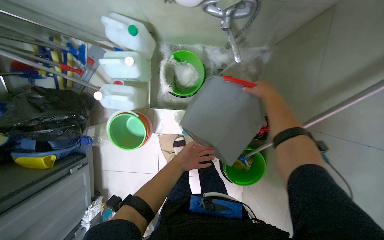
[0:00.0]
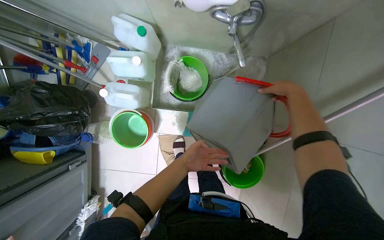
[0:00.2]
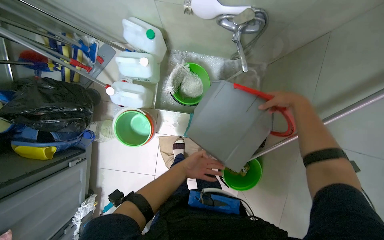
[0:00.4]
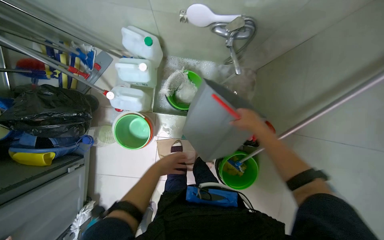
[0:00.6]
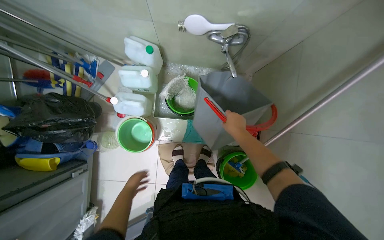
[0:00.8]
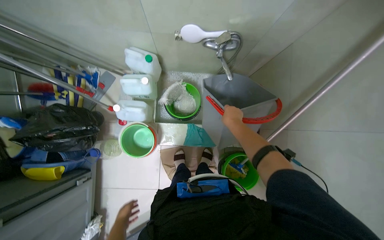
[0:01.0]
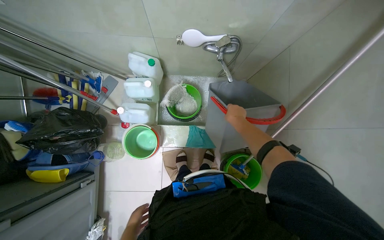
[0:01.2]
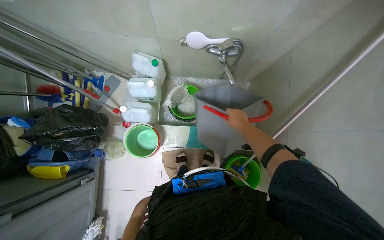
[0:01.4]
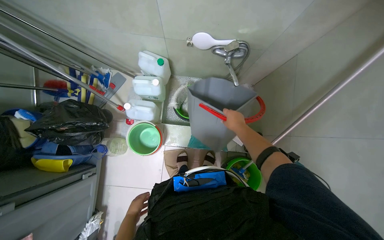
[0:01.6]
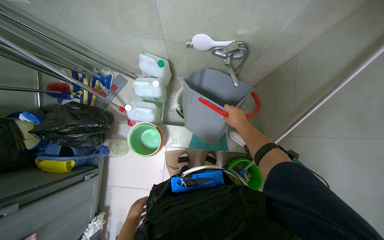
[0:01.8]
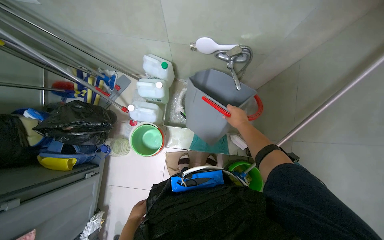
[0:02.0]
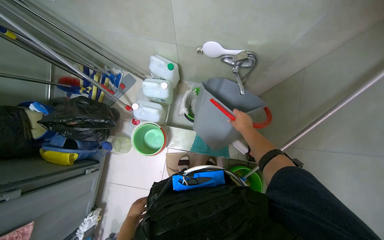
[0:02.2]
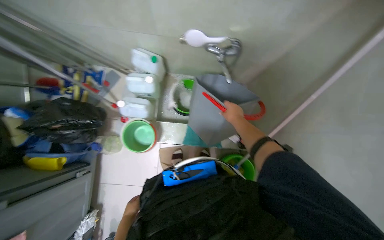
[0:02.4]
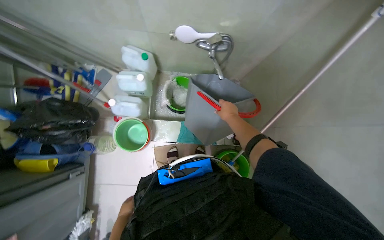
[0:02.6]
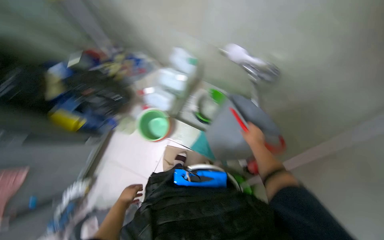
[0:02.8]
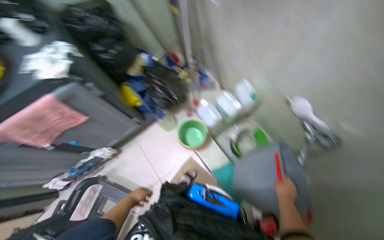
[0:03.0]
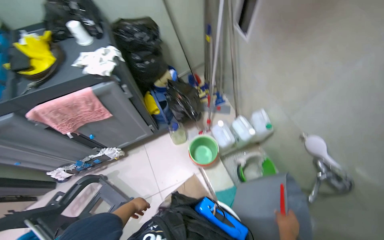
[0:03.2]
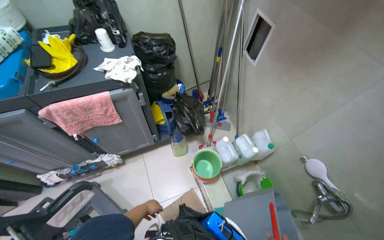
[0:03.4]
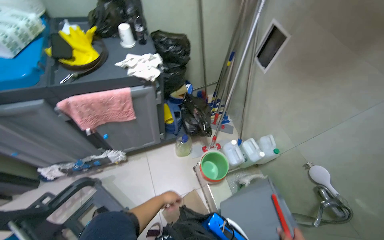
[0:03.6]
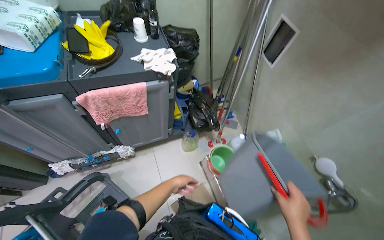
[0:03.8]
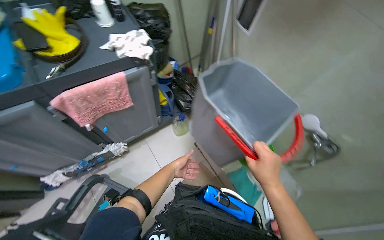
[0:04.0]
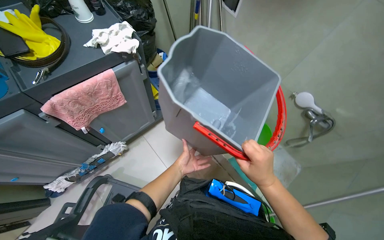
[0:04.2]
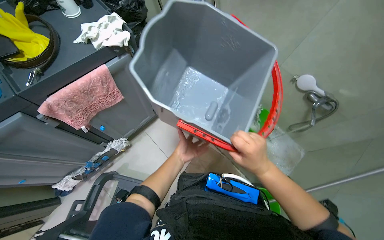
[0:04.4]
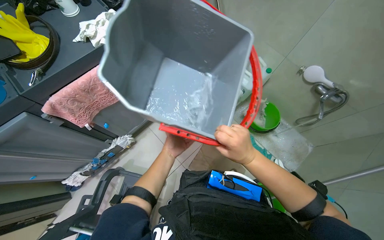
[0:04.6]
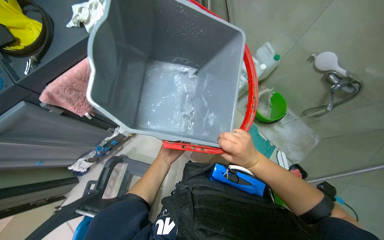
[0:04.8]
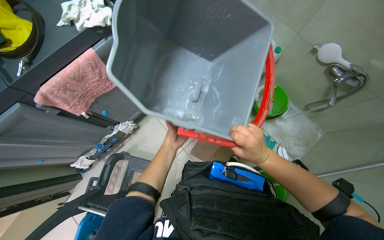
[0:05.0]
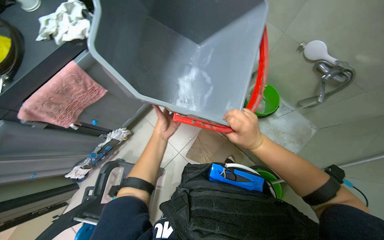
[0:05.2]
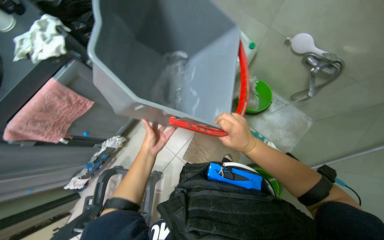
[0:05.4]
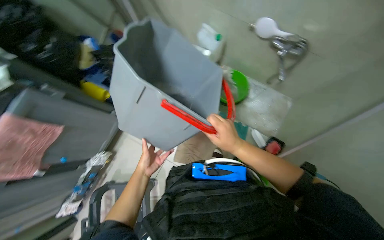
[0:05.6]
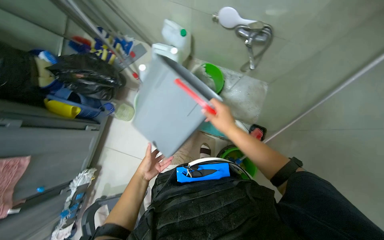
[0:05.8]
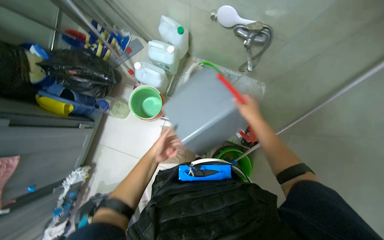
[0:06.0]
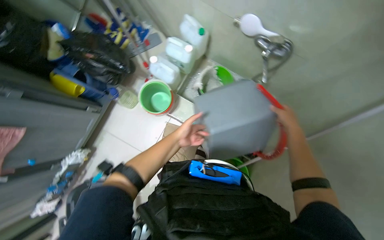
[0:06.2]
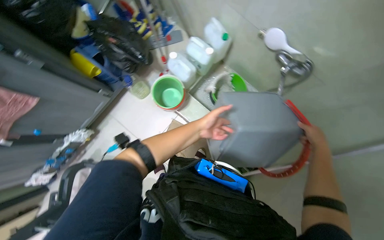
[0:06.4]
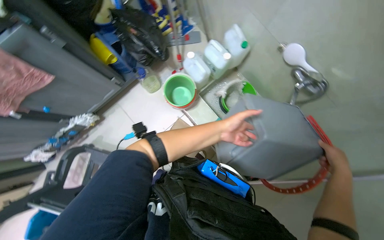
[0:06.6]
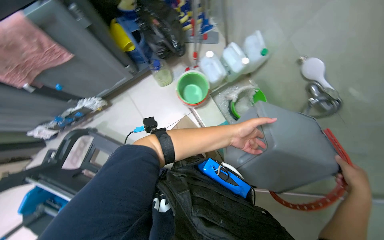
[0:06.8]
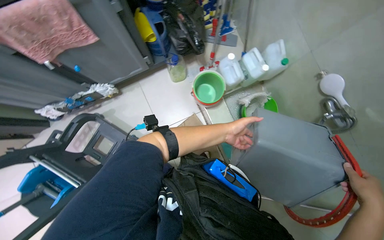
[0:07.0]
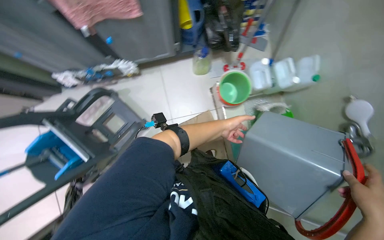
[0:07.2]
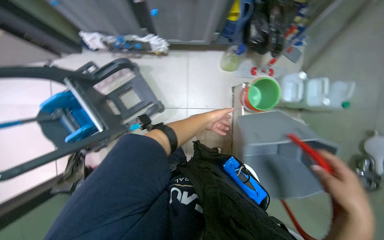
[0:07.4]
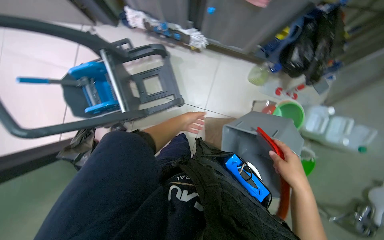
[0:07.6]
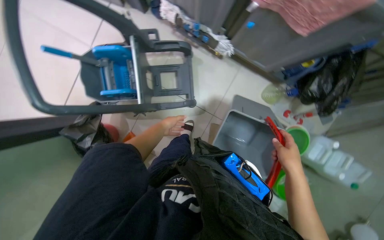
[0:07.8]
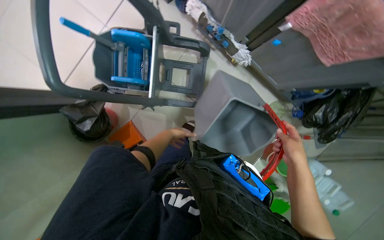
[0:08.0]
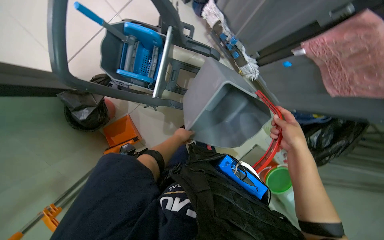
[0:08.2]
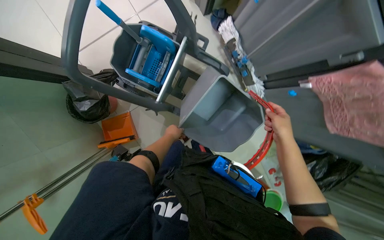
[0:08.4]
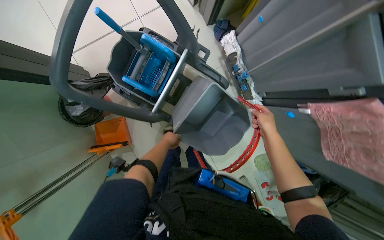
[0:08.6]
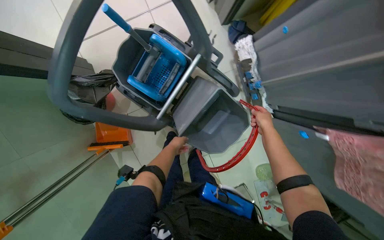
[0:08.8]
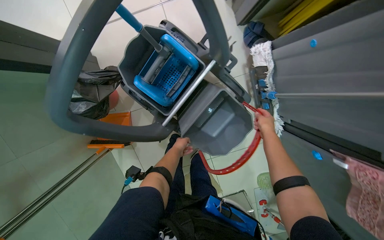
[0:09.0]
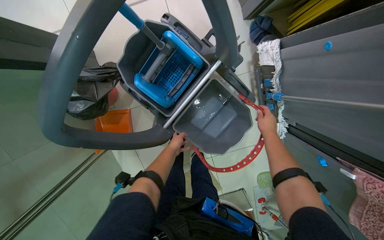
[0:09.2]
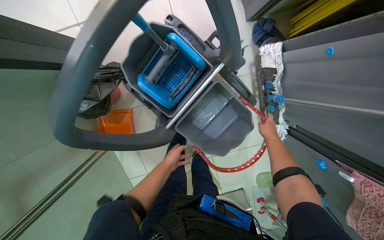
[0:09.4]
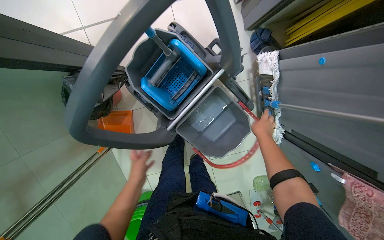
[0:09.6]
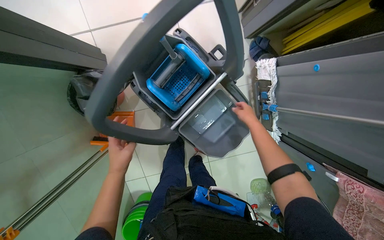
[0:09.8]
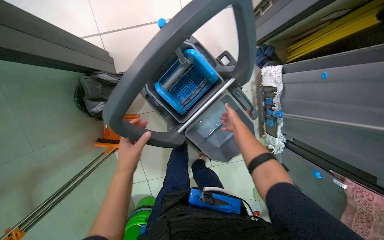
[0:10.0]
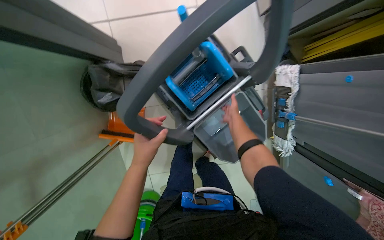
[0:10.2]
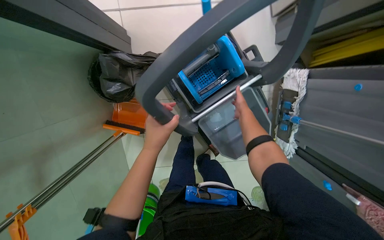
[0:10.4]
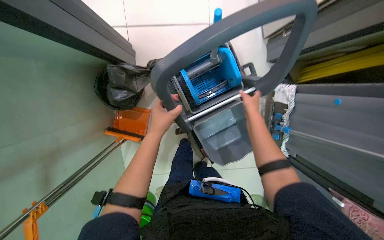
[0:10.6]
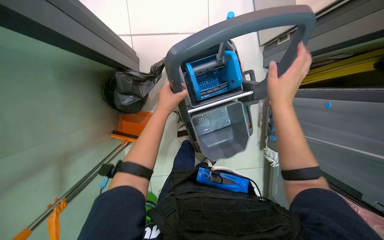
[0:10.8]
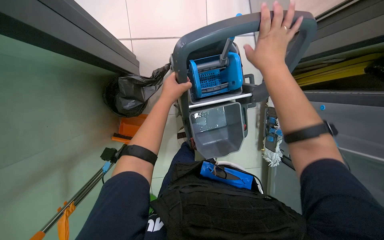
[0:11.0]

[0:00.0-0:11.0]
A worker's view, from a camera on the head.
Job: preparing cleaning supplies.
The whole recording: Setting up mop cart. The worker adjusts the mop cart, fills a bucket with water, and places it onto the cart.
0:00.0 to 0:01.6: The head travels approximately 60 cm. The view tilts about 25 degrees upward.
0:01.6 to 0:03.2: The head turns to the left by about 60 degrees. The view tilts some 20 degrees upward.
0:03.2 to 0:04.8: The view tips downward by some 15 degrees.
0:04.8 to 0:06.2: The camera travels roughly 40 cm.
0:06.2 to 0:07.8: The head travels roughly 70 cm. Everything in view rotates approximately 90 degrees clockwise.
0:07.8 to 0:09.4: The camera travels some 50 cm. The scene turns approximately 45 degrees clockwise in the picture.
0:09.4 to 0:11.0: The left hand shifts about 40 cm nearer to the camera and up the picture, while the right hand travels nearer to the camera, to the left and up the picture by some 50 cm.

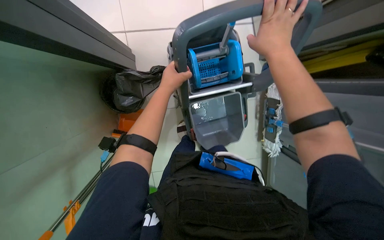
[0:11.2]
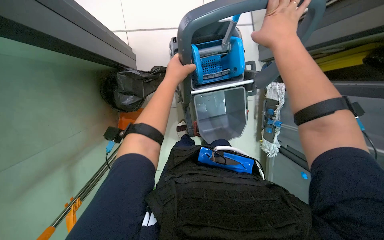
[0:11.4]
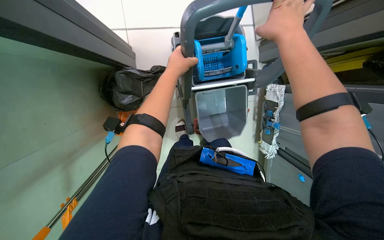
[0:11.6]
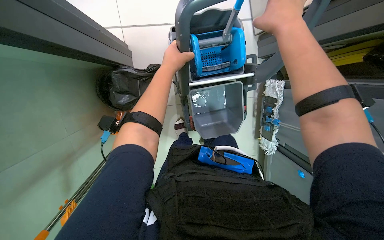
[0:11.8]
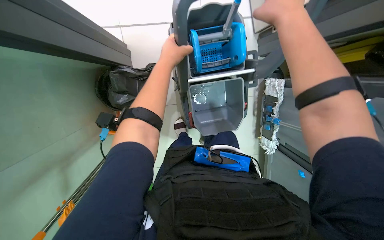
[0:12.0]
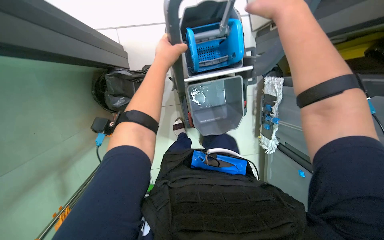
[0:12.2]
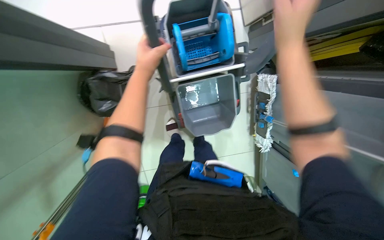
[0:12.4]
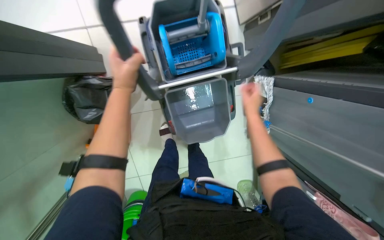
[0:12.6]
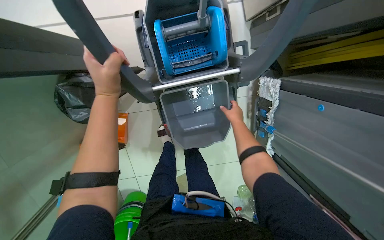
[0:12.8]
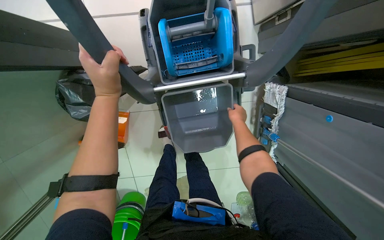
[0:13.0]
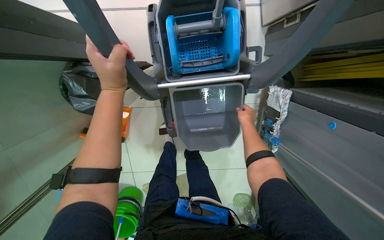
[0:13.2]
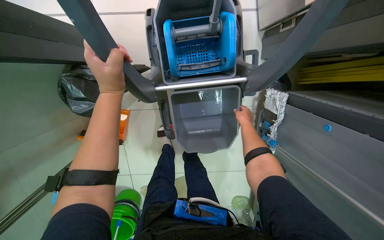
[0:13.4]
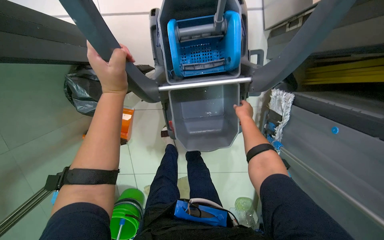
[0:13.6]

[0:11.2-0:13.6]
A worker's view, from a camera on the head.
Job: preparing cleaning supplies.
The whole recording: Setting up mop cart. The worker adjusts the mop cart, fills a bucket with water, and places it onto the cart.
0:11.2 to 0:12.4: The hands make small movements and keep their place.
0:12.4 to 0:13.6: The right hand is displaced farther from the camera by some 40 cm.
